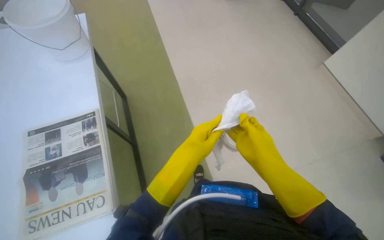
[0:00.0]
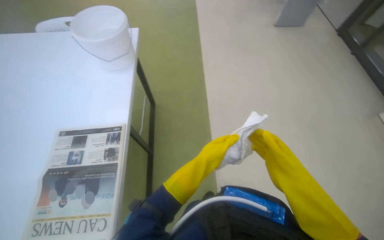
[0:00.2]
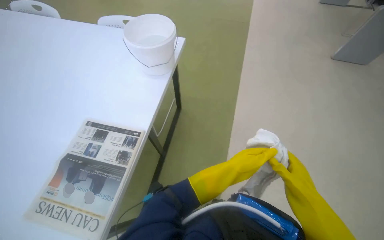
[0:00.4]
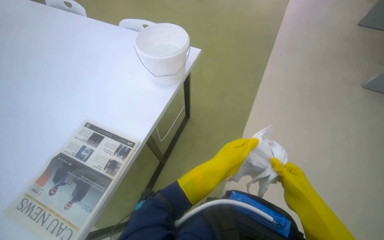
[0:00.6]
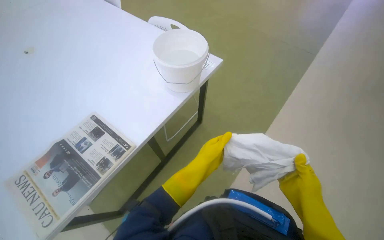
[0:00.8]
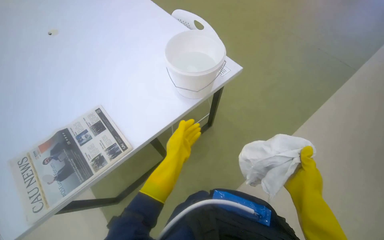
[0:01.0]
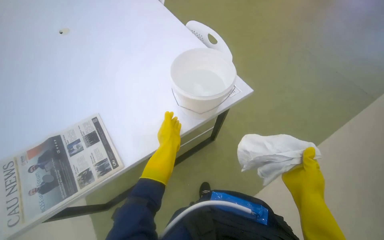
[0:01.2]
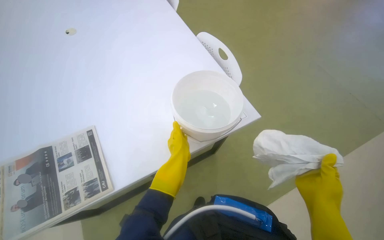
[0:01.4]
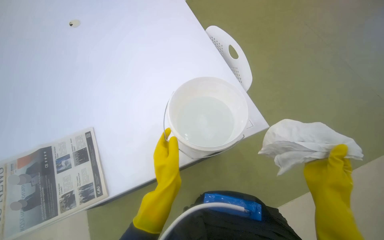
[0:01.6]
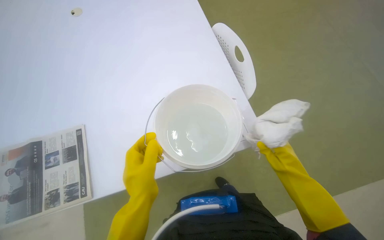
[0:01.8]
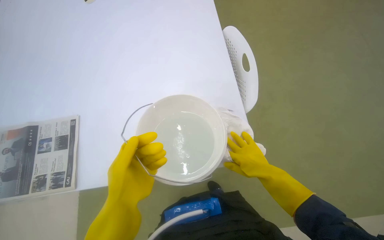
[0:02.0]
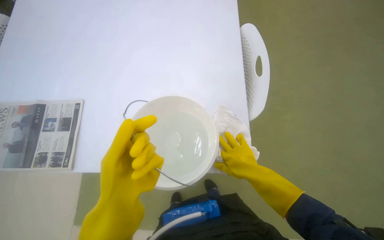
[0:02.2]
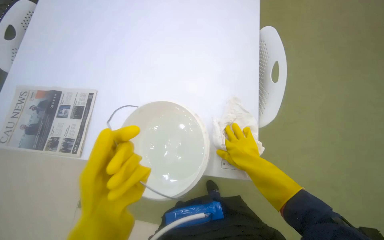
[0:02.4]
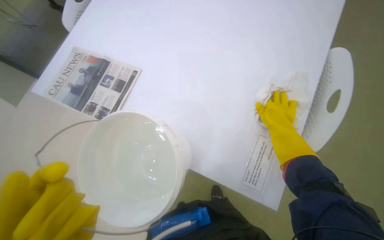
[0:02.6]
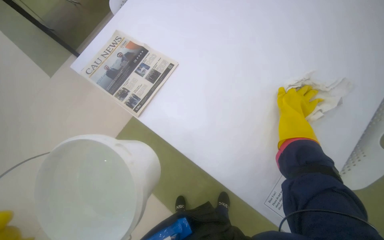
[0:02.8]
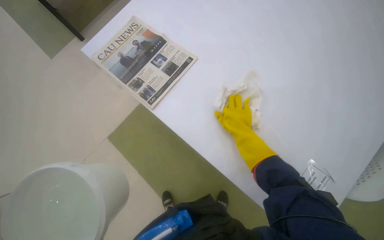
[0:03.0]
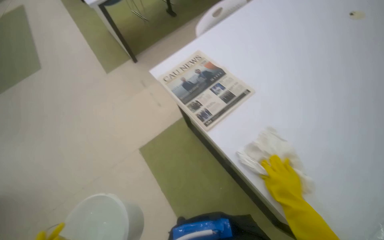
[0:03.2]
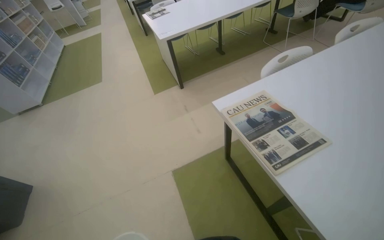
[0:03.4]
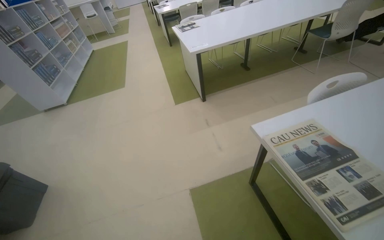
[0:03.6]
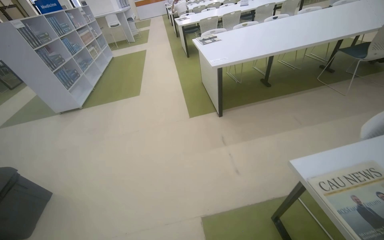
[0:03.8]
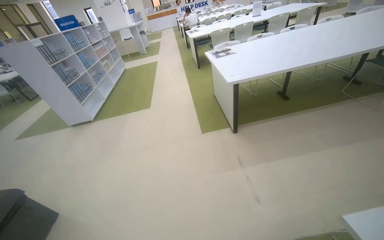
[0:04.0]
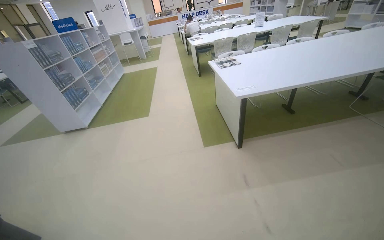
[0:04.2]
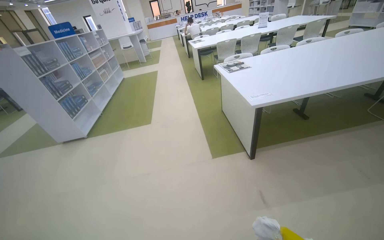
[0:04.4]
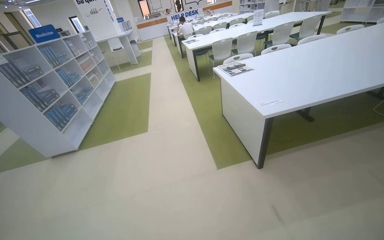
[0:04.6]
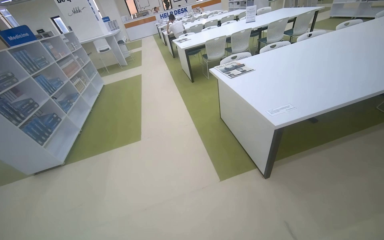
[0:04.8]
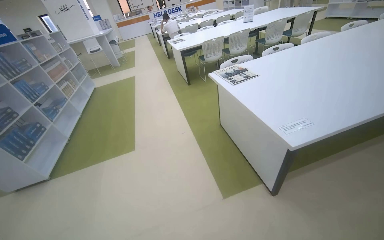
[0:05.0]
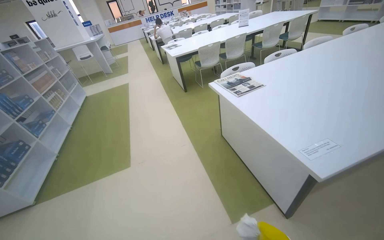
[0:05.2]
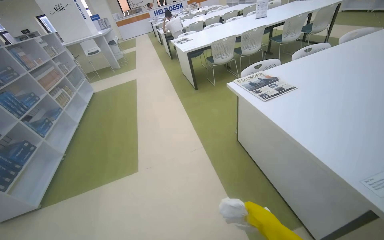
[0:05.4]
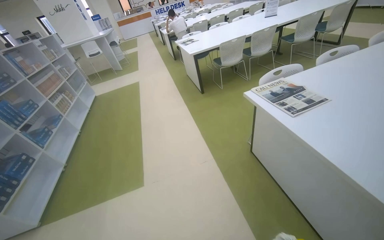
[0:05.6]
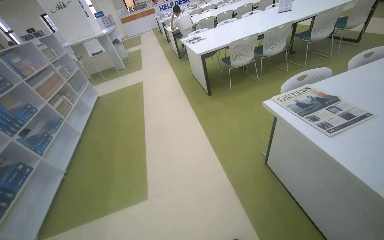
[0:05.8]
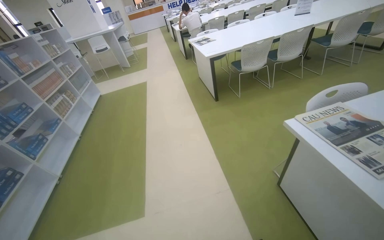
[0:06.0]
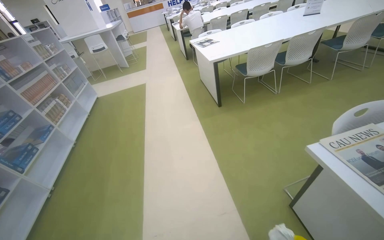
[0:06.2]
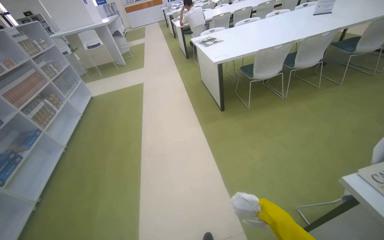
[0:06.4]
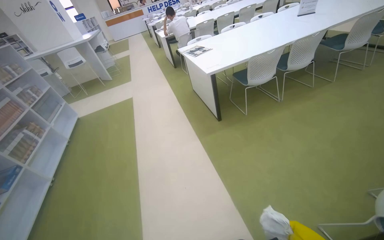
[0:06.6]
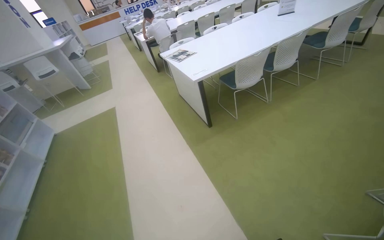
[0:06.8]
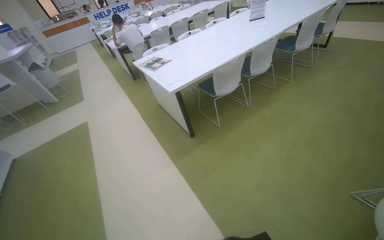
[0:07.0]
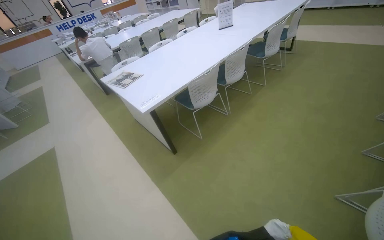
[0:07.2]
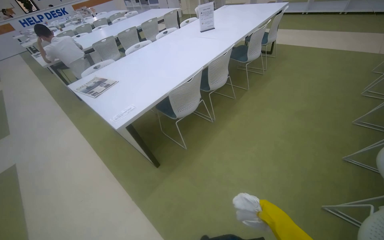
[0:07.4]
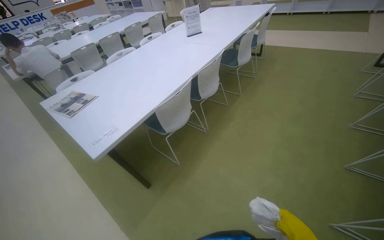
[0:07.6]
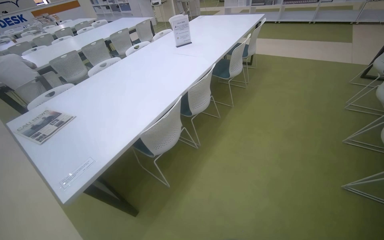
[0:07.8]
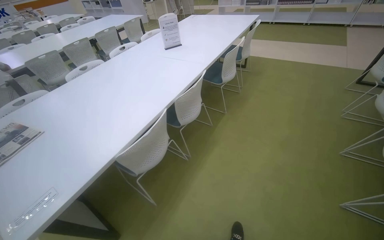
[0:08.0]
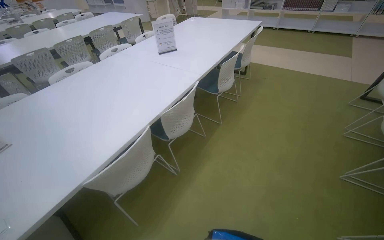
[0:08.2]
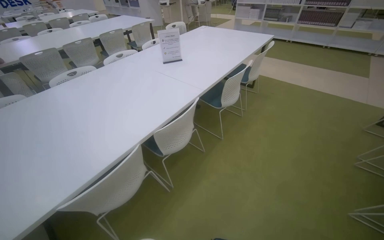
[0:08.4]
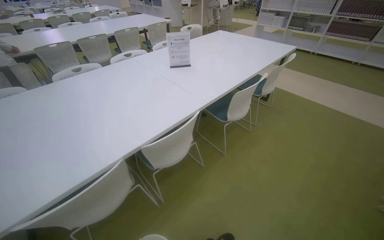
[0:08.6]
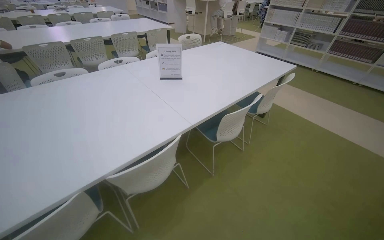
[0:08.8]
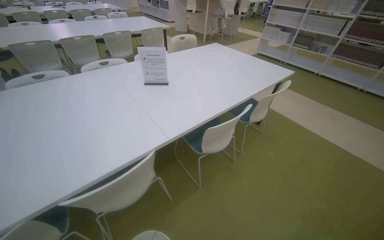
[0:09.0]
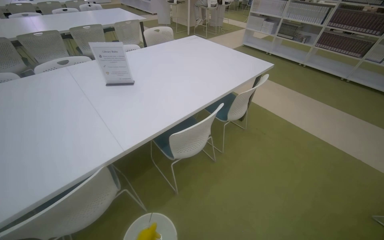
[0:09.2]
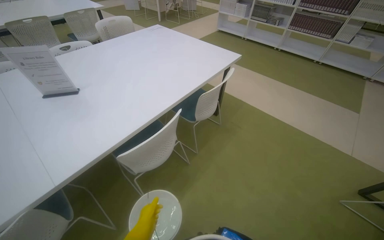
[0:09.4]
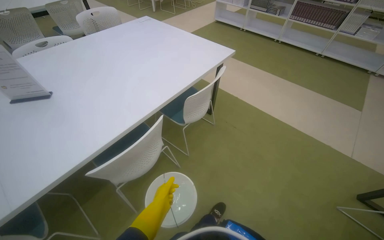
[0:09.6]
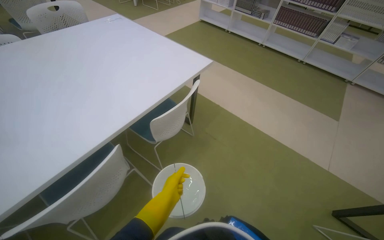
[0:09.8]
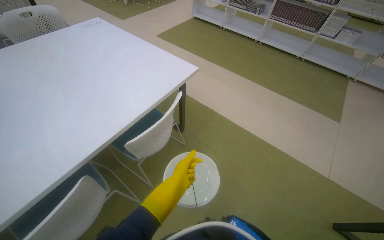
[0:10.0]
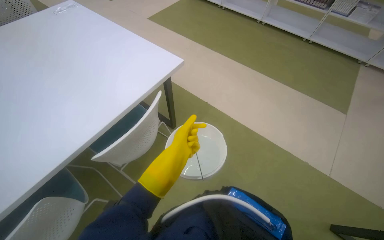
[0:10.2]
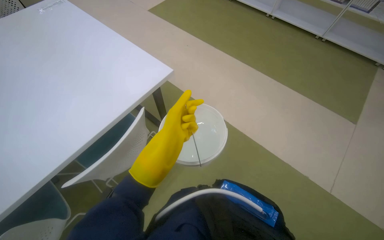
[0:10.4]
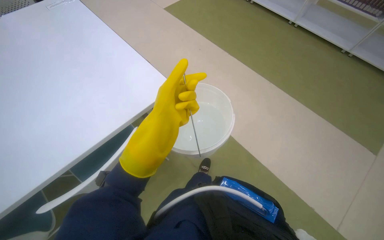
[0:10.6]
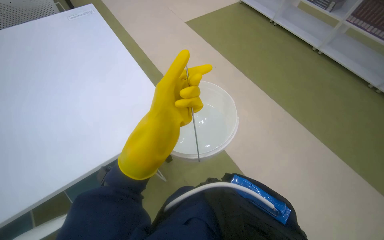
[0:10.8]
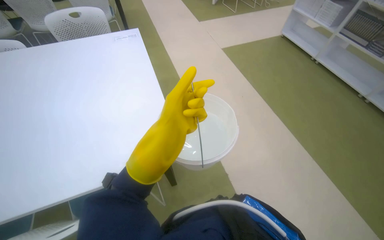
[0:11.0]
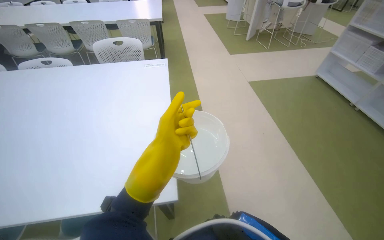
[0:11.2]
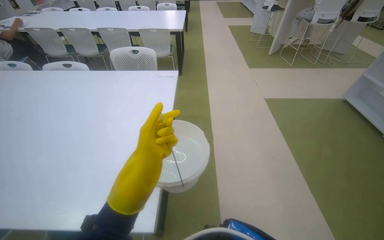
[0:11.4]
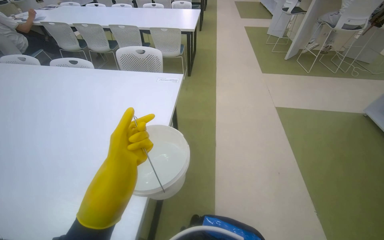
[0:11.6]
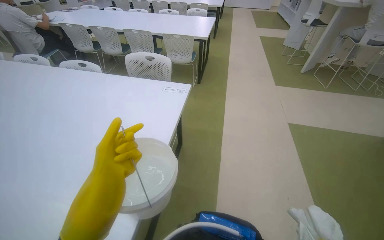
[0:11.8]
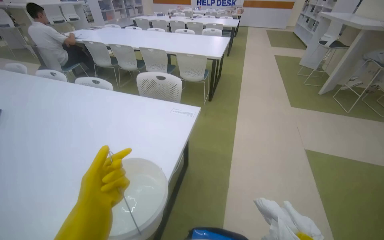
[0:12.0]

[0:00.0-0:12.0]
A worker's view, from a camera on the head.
Job: preparing cleaning supplies.
The whole recording: Preparing cleaning supplies. The worker dips and wrings a cloth in a bucket of water.
0:00.0 to 0:01.6: The camera travels roughly 70 cm. The wearer's head swings roughly 85 degrees to the left.
0:01.6 to 0:03.0: The wearer looks approximately 65 degrees further to the left. The wearer looks some 15 degrees further downward.
0:03.0 to 0:04.4: The camera is carried approximately 1 m. The wearer's head swings about 40 degrees to the left. The camera pitches upward, by some 30 degrees.
0:04.4 to 0:06.0: The wearer moves about 1.5 m.
0:06.0 to 0:07.6: The wearer moves approximately 1.5 m. The head turns to the right by approximately 40 degrees.
0:07.6 to 0:09.0: The camera travels some 1.5 m.
0:09.0 to 0:10.4: The head travels about 1.5 m. The view tilts approximately 20 degrees downward.
0:10.4 to 0:12.0: The wearer moves approximately 90 cm. The head turns to the left by about 55 degrees. The view tips upward by about 20 degrees.

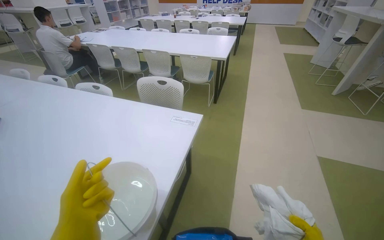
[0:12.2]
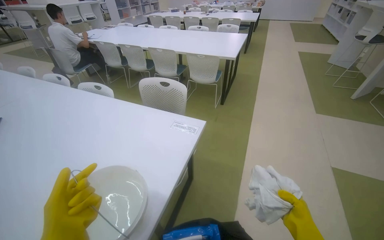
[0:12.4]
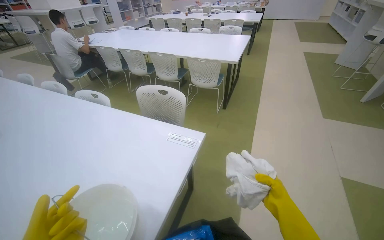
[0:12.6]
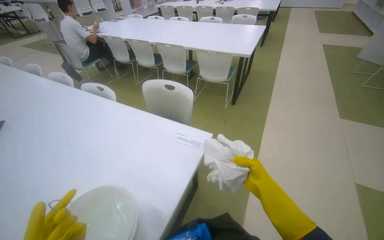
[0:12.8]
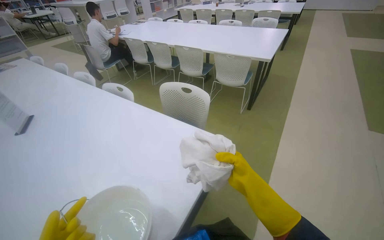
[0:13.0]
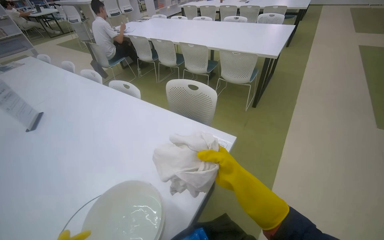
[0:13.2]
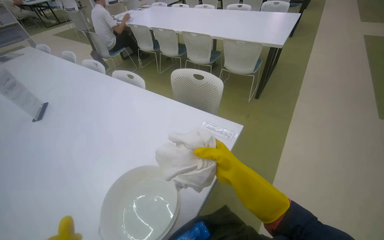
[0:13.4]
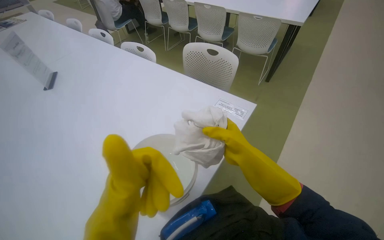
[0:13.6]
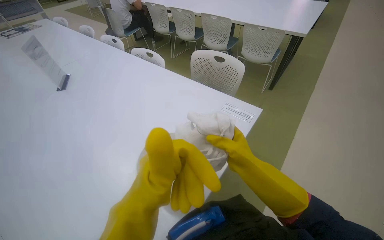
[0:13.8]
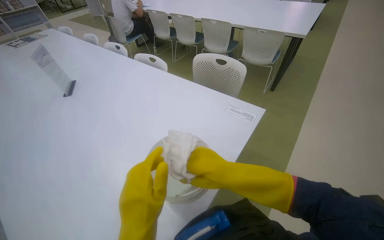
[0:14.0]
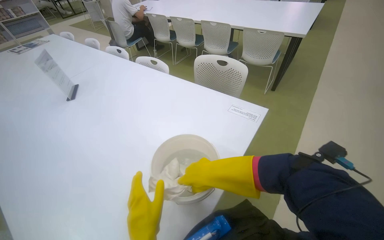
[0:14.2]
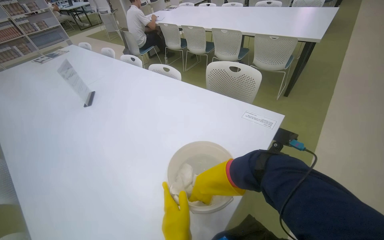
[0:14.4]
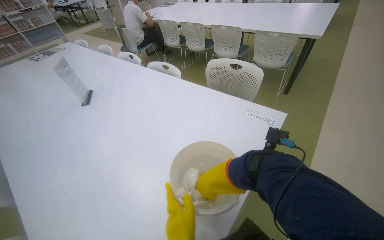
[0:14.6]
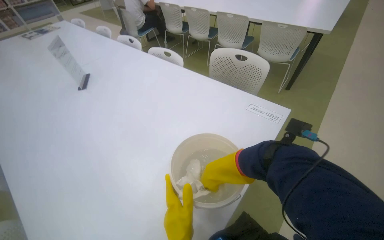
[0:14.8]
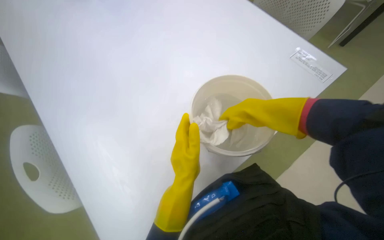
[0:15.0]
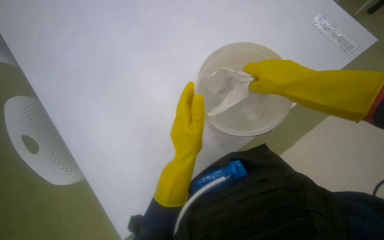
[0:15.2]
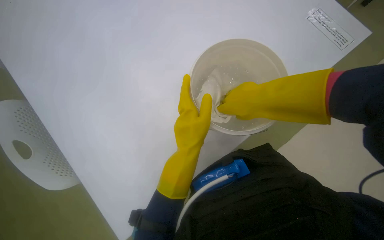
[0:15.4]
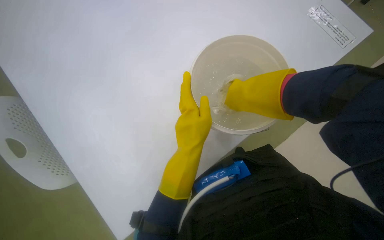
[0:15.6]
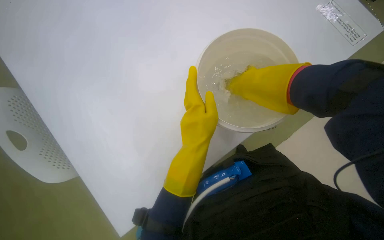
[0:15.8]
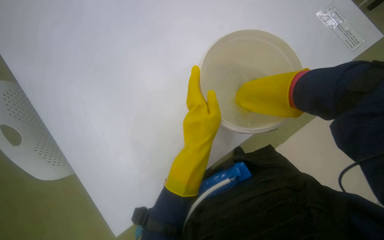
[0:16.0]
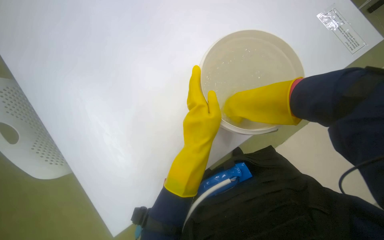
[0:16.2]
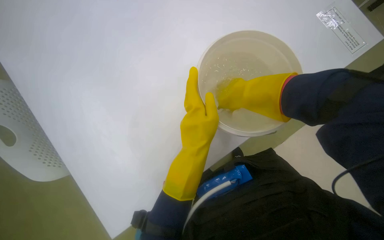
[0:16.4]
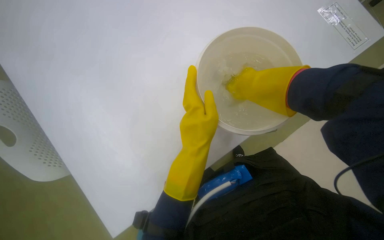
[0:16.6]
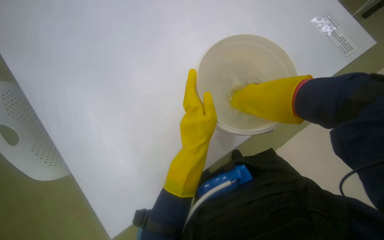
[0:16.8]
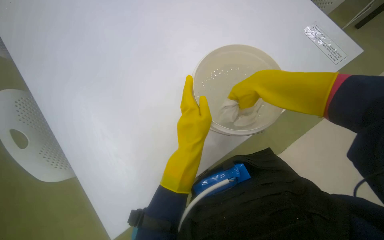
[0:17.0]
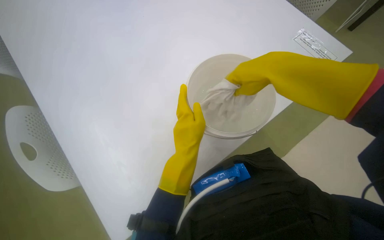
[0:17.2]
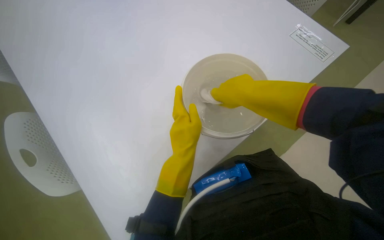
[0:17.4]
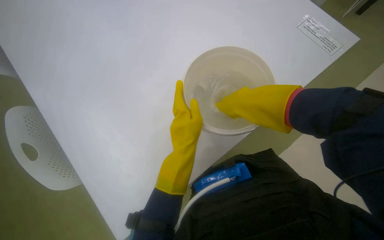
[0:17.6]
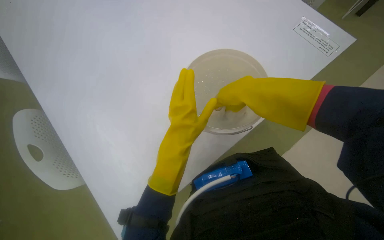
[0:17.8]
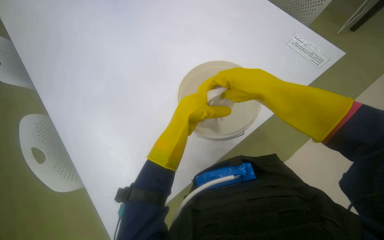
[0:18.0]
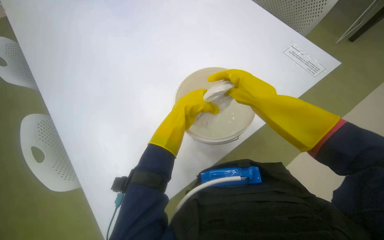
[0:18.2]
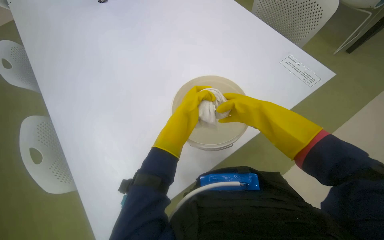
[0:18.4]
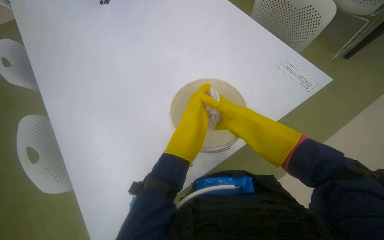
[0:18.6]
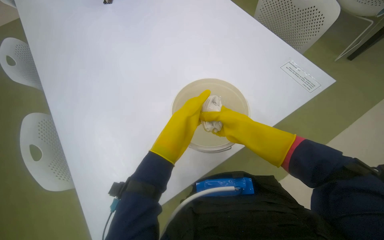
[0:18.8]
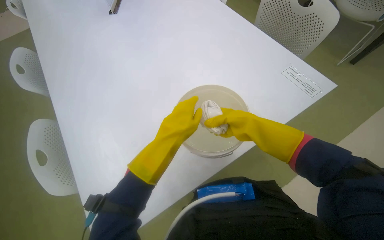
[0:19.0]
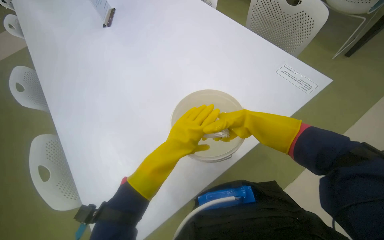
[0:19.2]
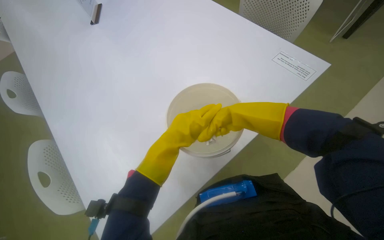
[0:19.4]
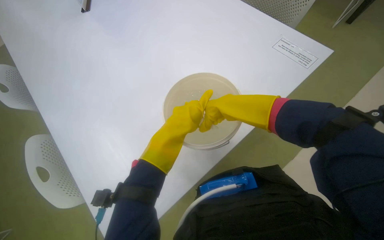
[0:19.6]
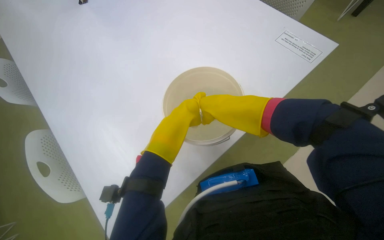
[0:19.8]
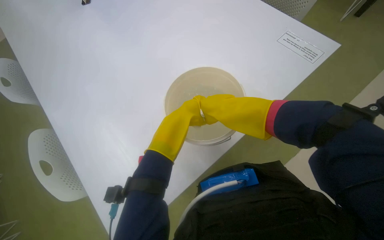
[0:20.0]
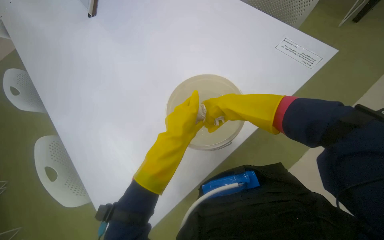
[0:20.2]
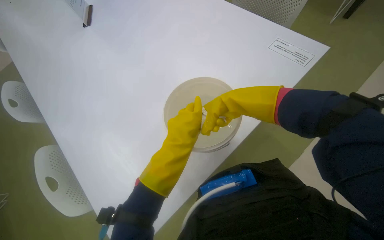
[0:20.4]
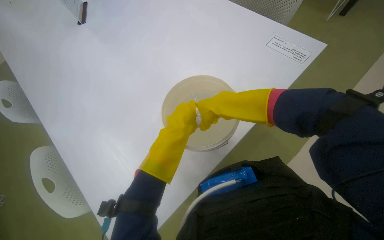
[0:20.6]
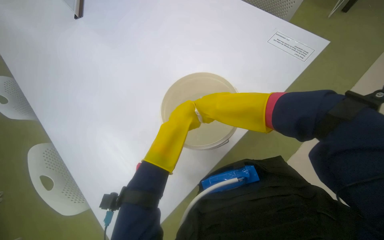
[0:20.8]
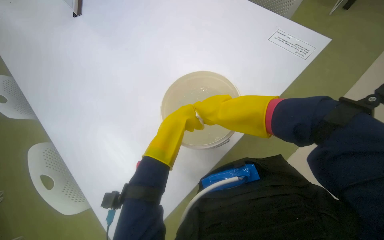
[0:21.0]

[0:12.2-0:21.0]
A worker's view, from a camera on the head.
Job: preparing cleaning supplies.
The whole recording: Preparing cleaning supplies. The worker dips and wrings a cloth in a bucket of water.
0:12.2 to 0:13.6: The head rotates some 15 degrees to the left. The view tilts about 15 degrees downward.
0:13.6 to 0:15.2: The camera pitches downward, by about 25 degrees.
0:15.2 to 0:16.6: The right hand swings nearer and farther, about 20 cm each way, with 2 reversals.
0:16.6 to 0:18.0: The right hand goes nearer and farther, approximately 25 cm each way, reversing 2 times.
0:18.0 to 0:19.6: The right hand reaches some 15 cm farther from the camera, then returns.
0:19.6 to 0:21.0: The hands make small movements and keep their place.
